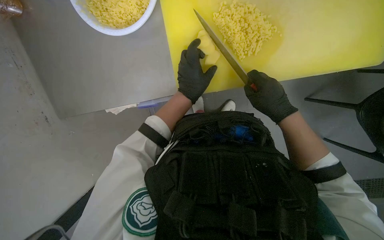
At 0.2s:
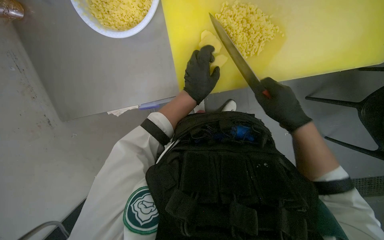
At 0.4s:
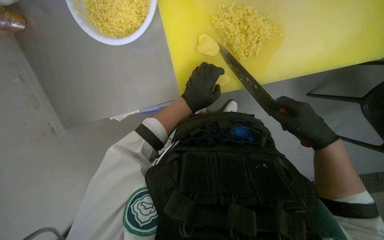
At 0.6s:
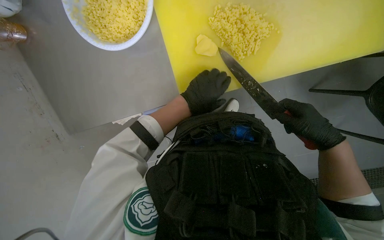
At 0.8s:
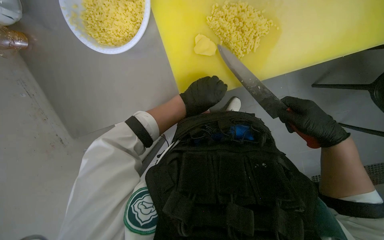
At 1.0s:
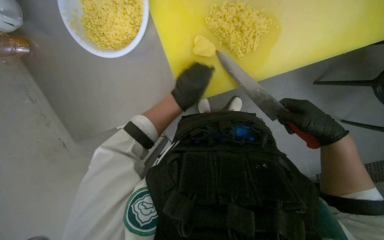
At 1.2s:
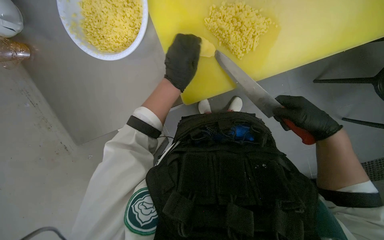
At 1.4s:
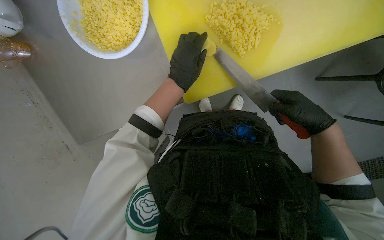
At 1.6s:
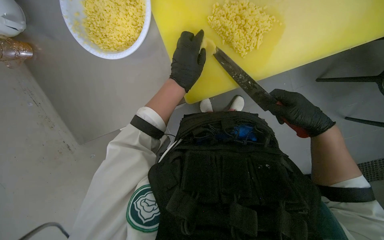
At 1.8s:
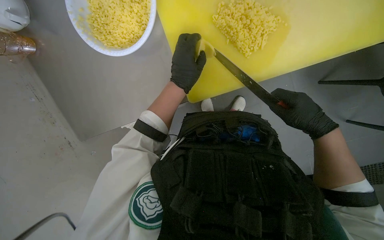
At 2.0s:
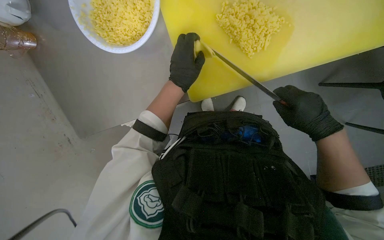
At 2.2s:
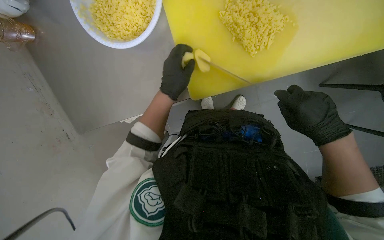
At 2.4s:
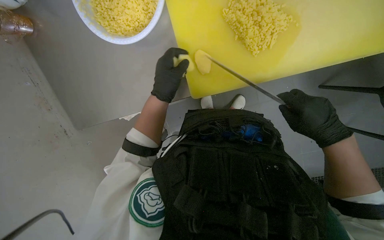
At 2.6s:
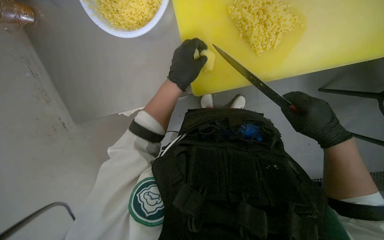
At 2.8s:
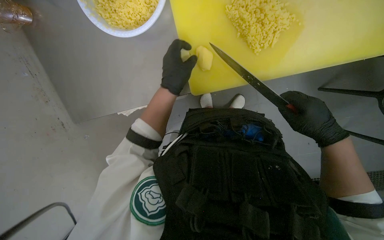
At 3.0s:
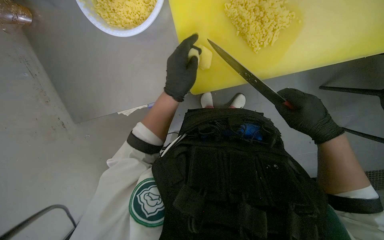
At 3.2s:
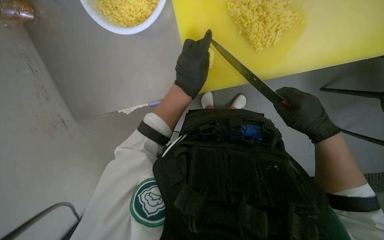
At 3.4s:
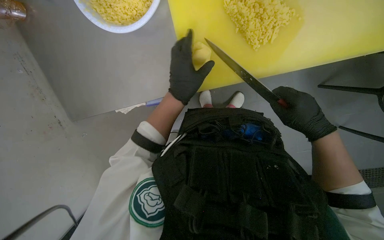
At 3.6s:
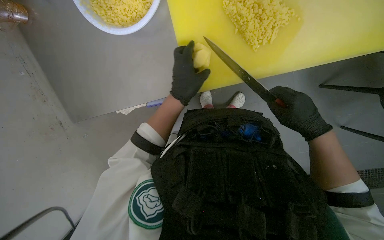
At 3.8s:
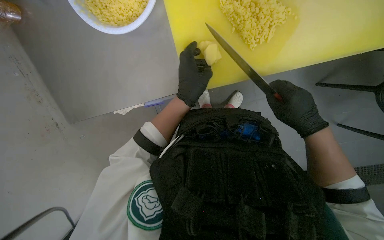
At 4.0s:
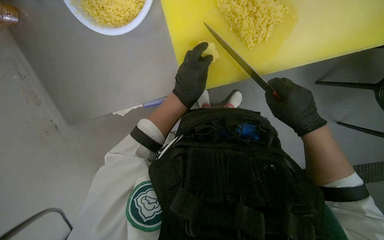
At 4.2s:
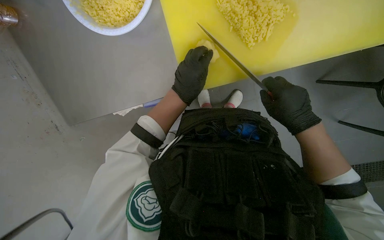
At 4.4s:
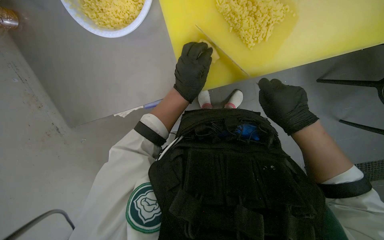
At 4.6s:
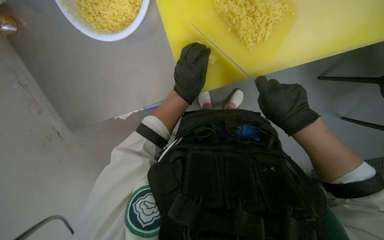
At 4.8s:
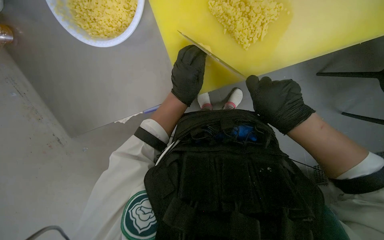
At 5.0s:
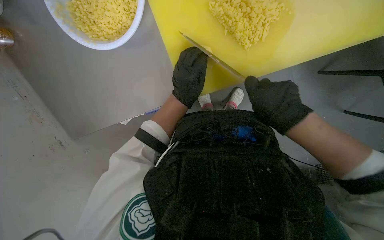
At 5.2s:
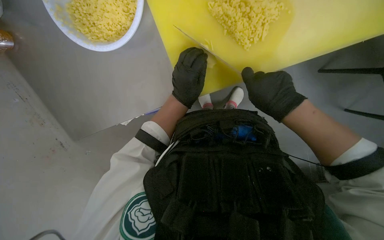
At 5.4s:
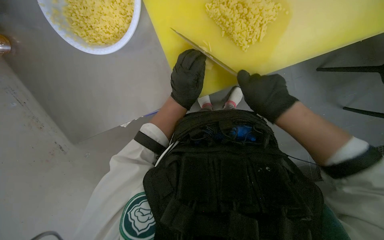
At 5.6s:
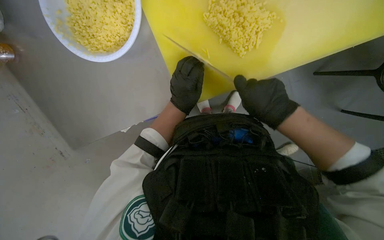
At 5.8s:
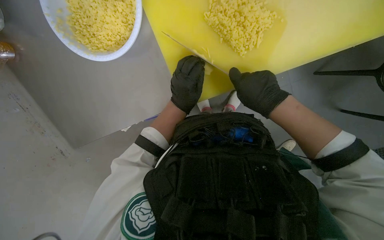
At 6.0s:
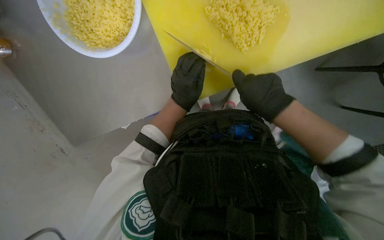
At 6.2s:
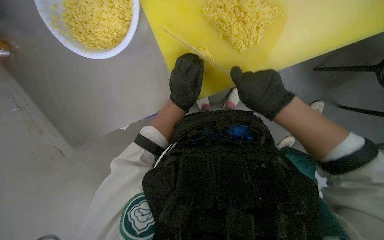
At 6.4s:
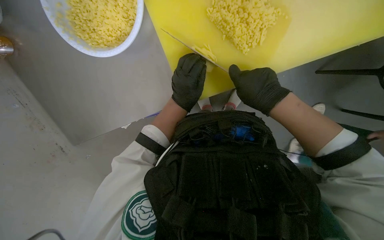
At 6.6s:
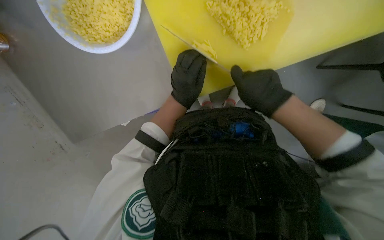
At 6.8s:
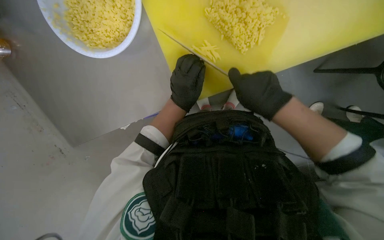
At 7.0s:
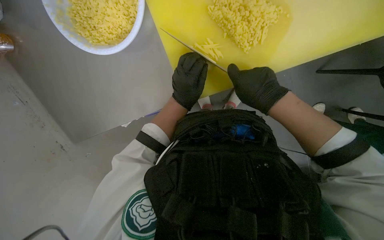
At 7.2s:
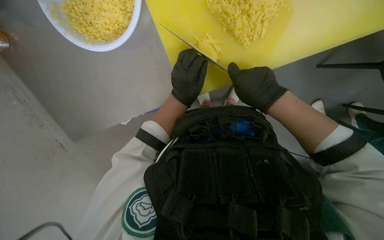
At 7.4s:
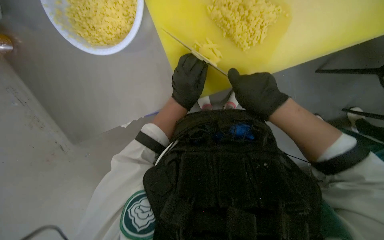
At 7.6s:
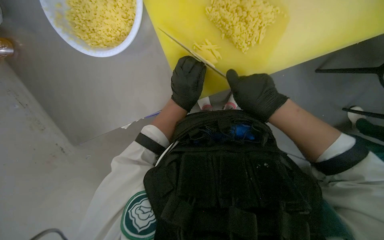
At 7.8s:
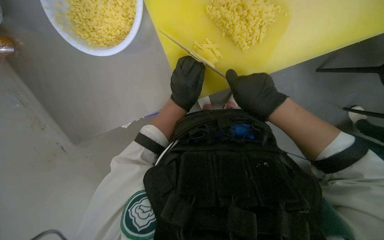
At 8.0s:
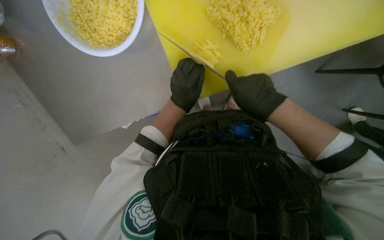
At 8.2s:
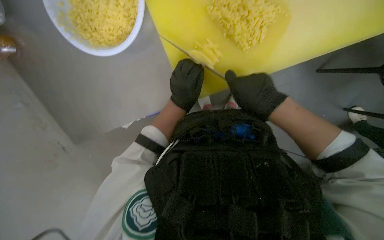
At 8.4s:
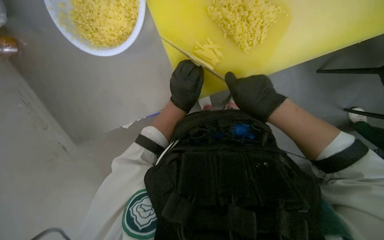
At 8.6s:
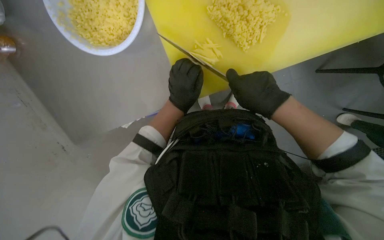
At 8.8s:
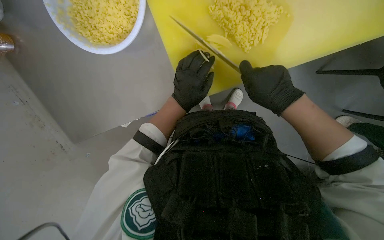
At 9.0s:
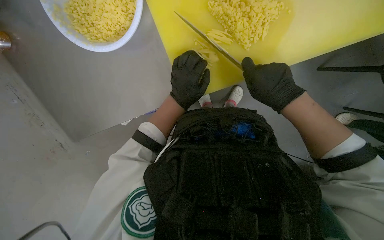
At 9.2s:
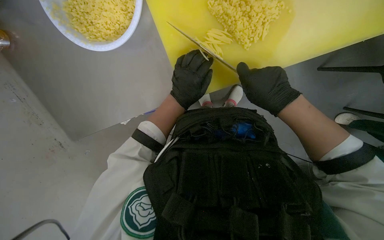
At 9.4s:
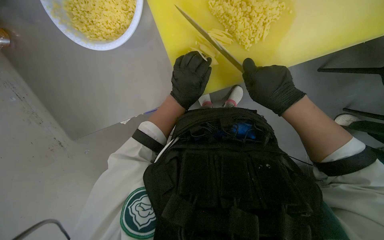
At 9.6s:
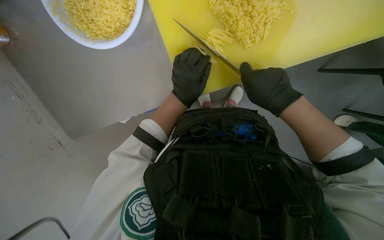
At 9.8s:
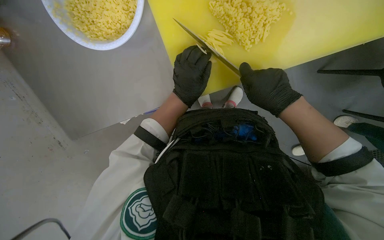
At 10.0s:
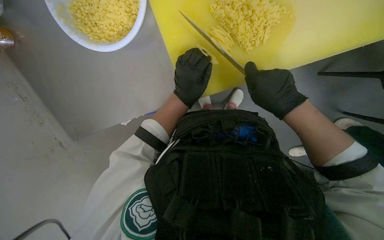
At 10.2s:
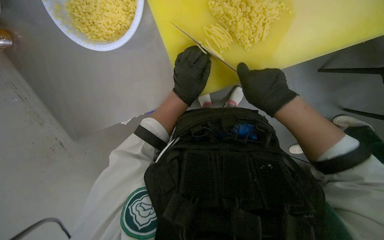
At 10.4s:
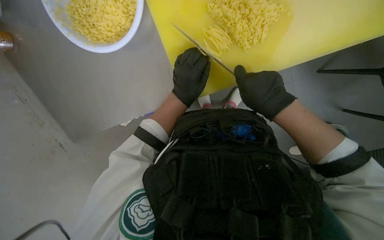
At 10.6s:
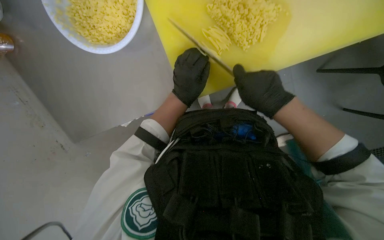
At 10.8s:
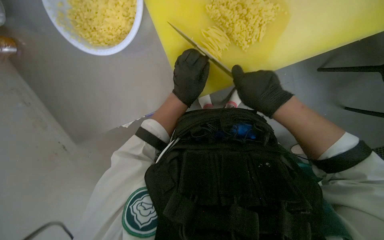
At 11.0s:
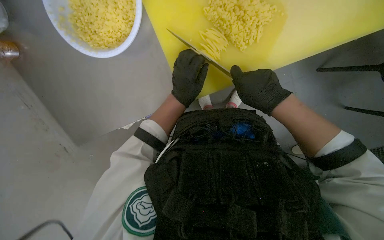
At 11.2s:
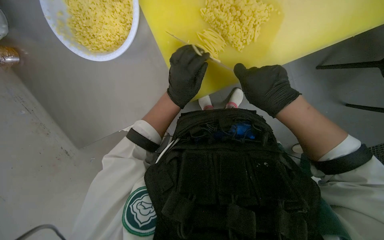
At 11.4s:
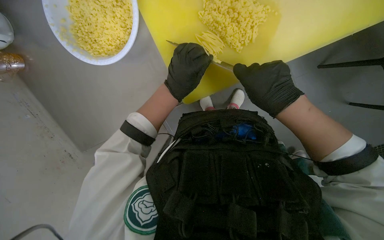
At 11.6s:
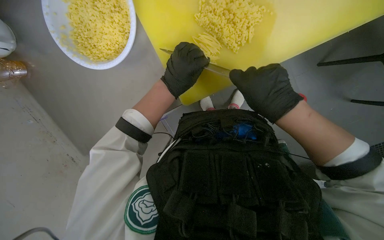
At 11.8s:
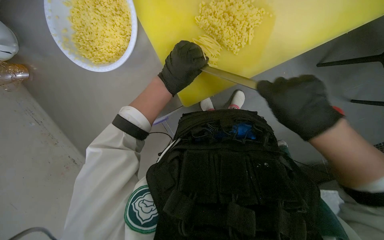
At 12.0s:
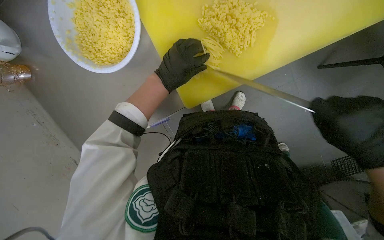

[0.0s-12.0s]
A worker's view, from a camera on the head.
Job: preparing food.
The whole recording: Slicing and dicing potatoes. The worker slices and dices potatoes on a yellow cutting board, then transfers them to a white bowl.
1.6s to 4.4s: The hands stay close to where they were, moving slightly.
4.4s to 10.4s: The hands work in one place, with small movements.

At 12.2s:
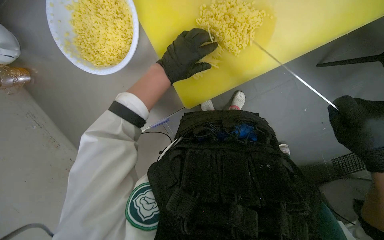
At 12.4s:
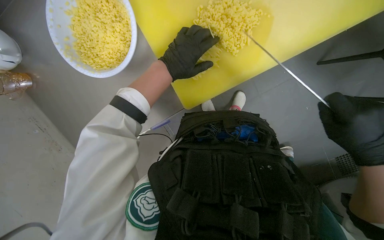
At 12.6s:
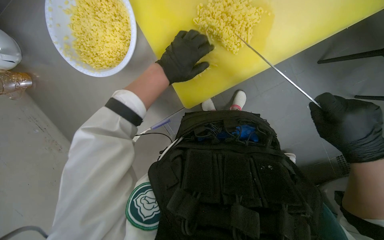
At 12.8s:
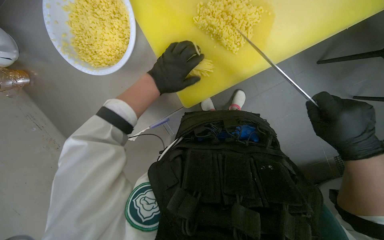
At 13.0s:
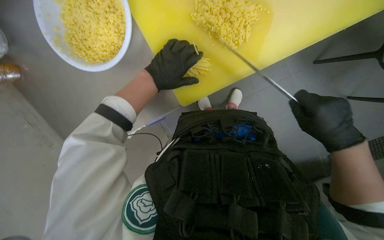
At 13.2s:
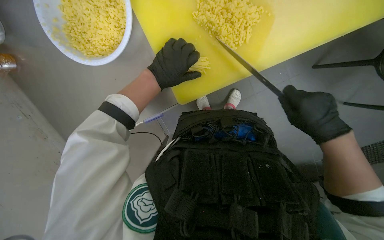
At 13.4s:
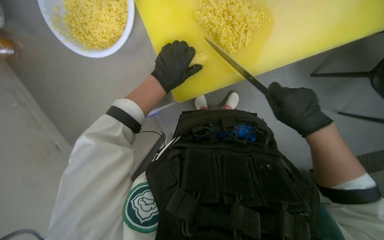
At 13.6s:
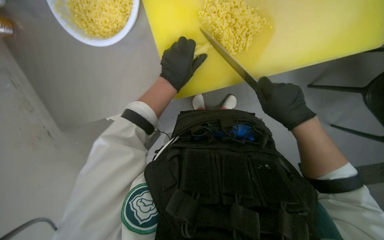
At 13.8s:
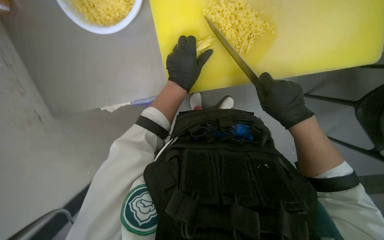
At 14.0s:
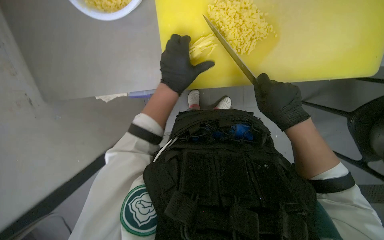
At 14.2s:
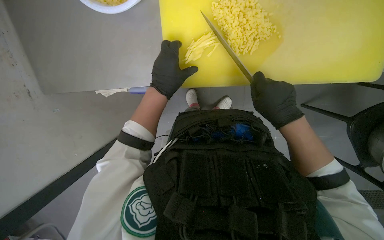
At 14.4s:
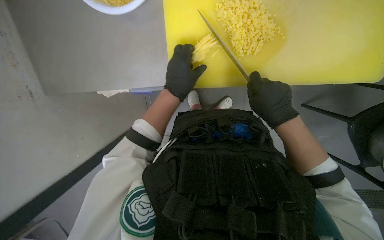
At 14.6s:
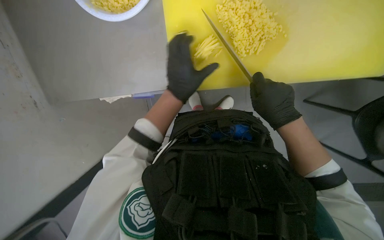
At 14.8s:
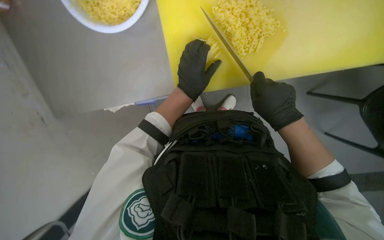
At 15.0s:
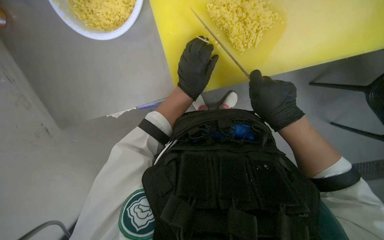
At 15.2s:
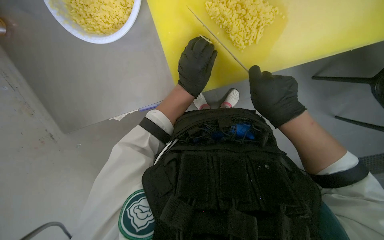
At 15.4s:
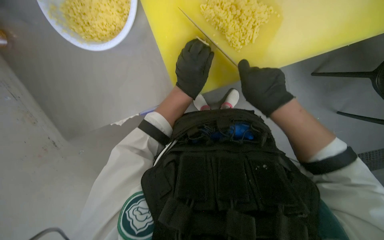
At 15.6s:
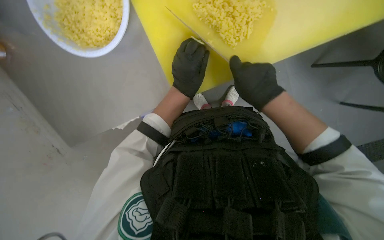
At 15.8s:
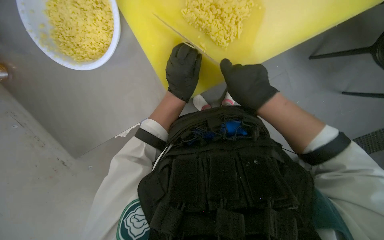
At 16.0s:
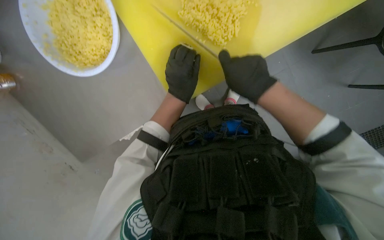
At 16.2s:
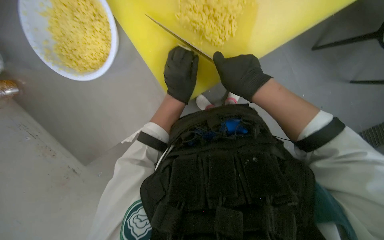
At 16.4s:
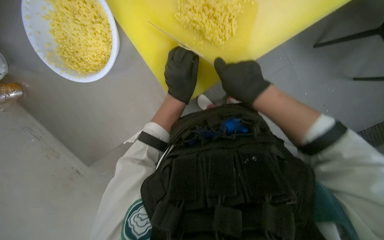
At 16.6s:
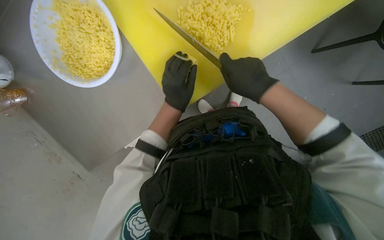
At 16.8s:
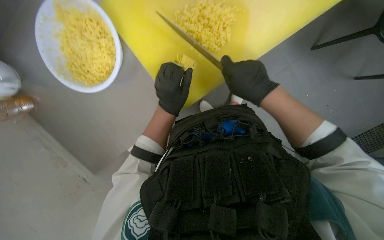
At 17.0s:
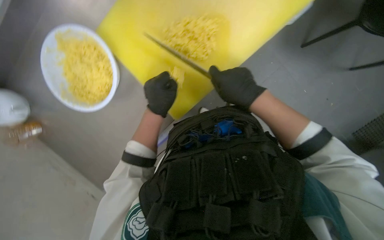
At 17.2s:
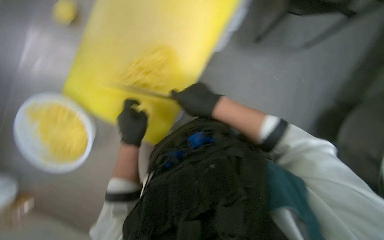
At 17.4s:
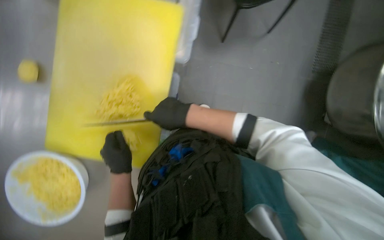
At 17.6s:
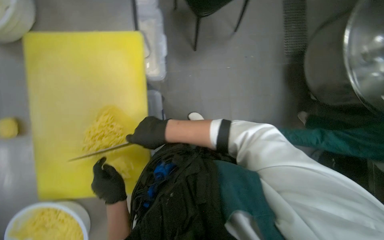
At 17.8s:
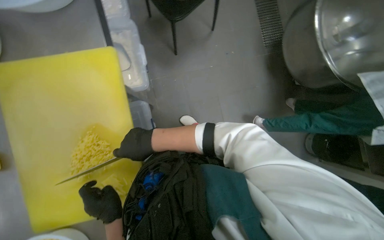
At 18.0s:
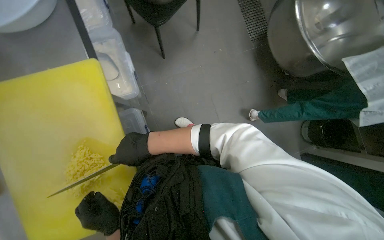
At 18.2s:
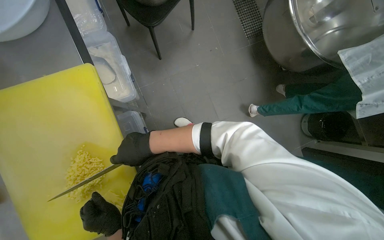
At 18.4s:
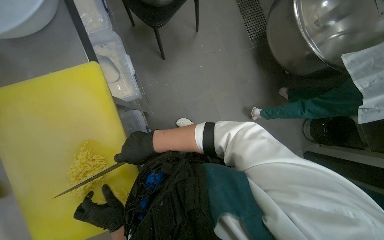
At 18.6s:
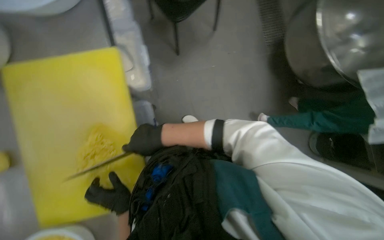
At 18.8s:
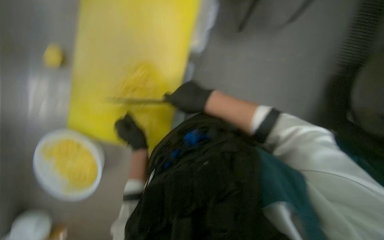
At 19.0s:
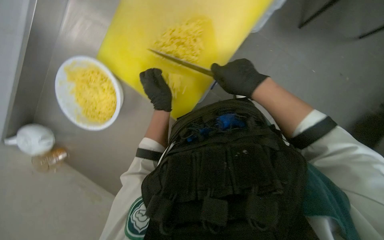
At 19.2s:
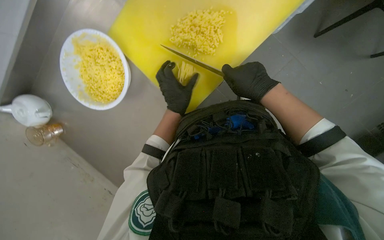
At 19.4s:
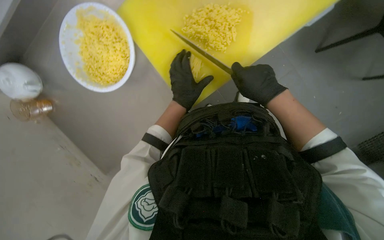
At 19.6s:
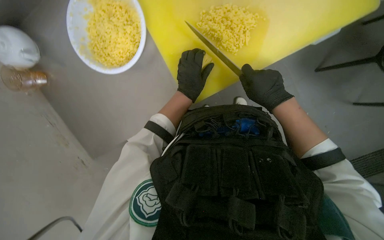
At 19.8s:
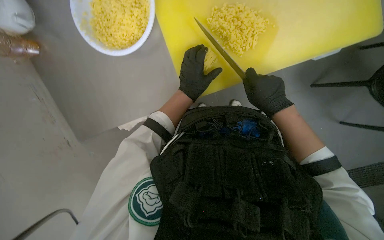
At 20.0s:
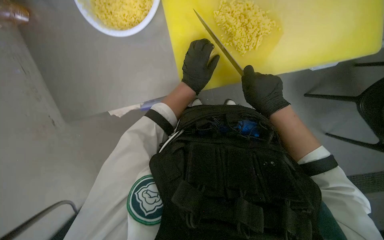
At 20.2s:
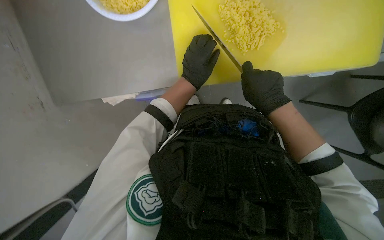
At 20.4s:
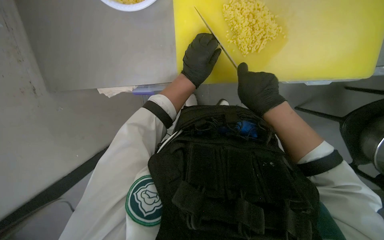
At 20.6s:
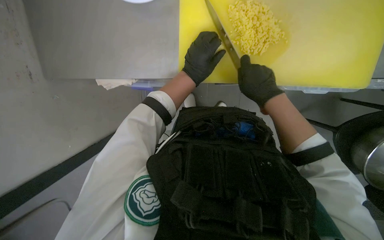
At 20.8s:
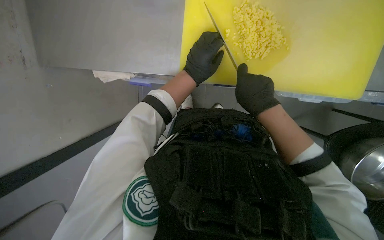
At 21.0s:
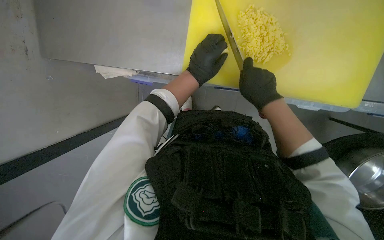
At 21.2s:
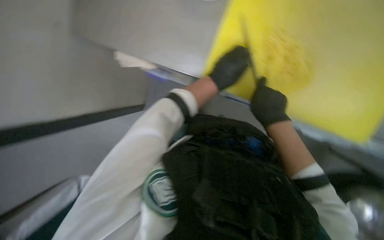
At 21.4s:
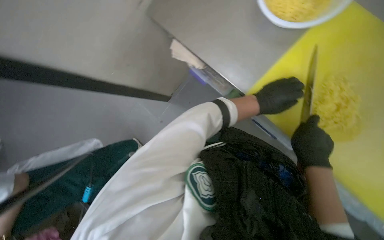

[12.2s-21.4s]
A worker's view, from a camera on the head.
Job: preparing food.
The whole recording: Slicing and dicing potatoes. The worker slices and dices potatoes on a yellow cutting board, then transfers them to a white bowl.
13.8s to 15.2s: The hands are busy where they are.
16.8s to 18.4s: The view tilts roughly 15 degrees upward. The scene turns roughly 70 degrees counterclockwise in the picture.
18.4s to 19.8s: The camera pitches downward, by approximately 20 degrees. The scene rotates clockwise by some 85 degrees.
19.8s to 21.4s: The camera is aimed some 15 degrees further to the right. Everything in view rotates some 35 degrees clockwise. The left hand goes roughly 20 cm to the right and farther from the camera.
